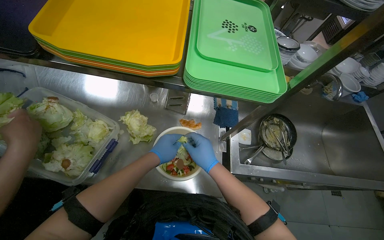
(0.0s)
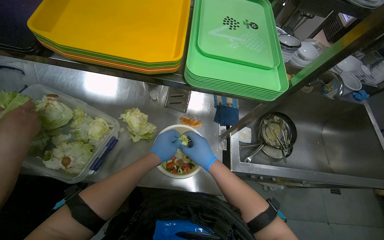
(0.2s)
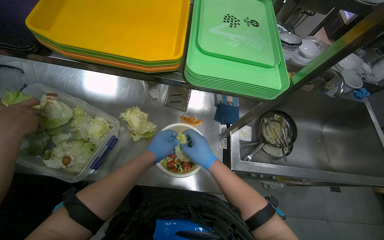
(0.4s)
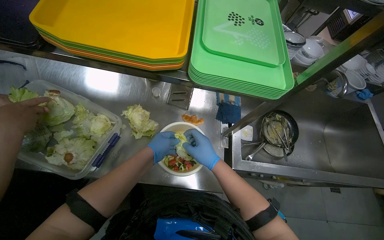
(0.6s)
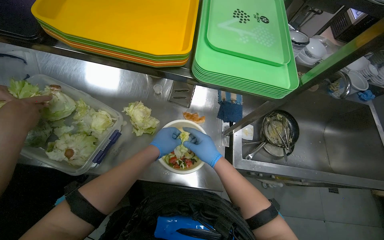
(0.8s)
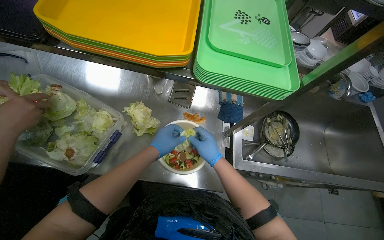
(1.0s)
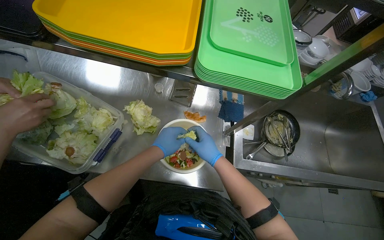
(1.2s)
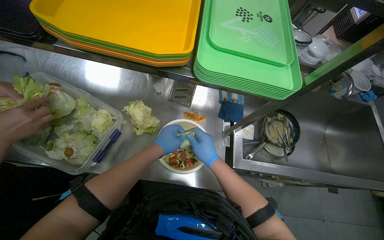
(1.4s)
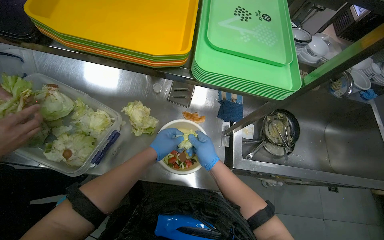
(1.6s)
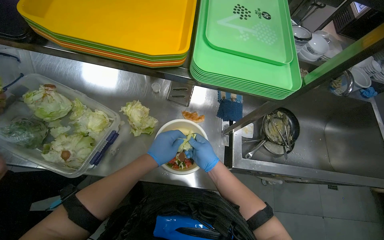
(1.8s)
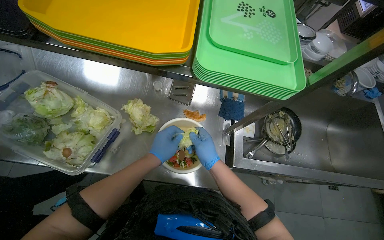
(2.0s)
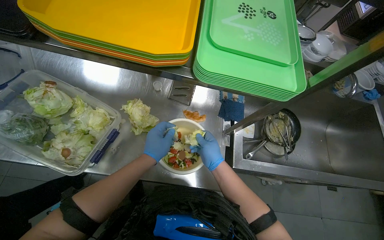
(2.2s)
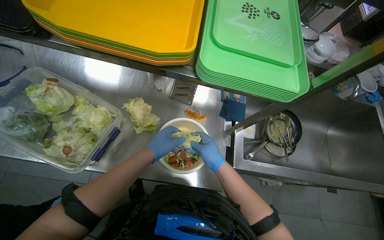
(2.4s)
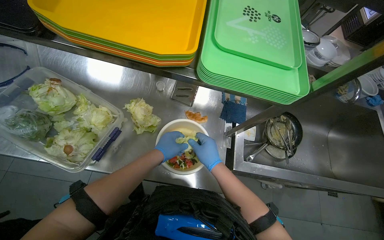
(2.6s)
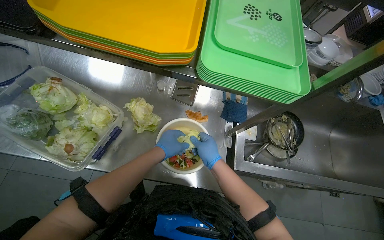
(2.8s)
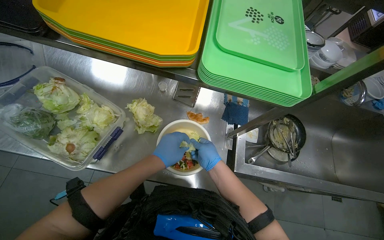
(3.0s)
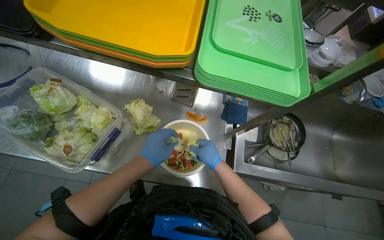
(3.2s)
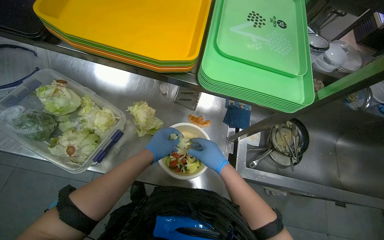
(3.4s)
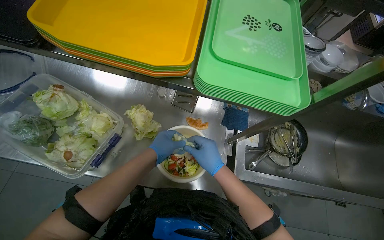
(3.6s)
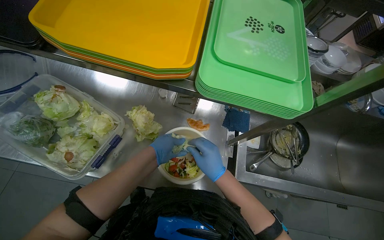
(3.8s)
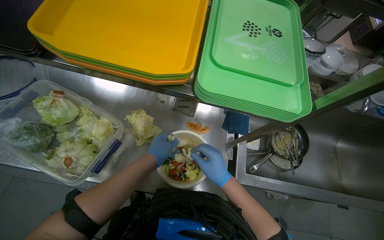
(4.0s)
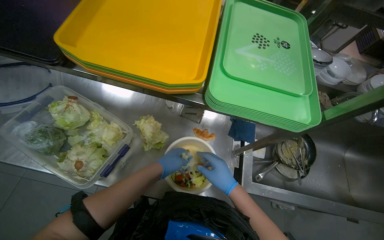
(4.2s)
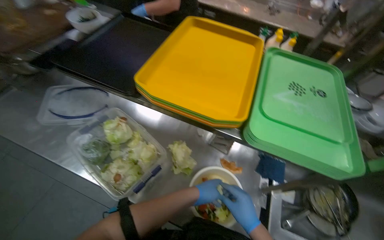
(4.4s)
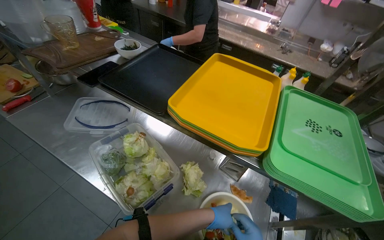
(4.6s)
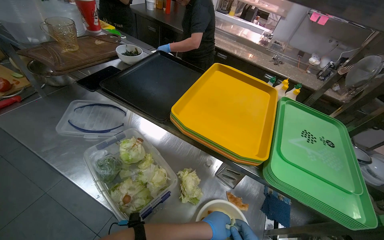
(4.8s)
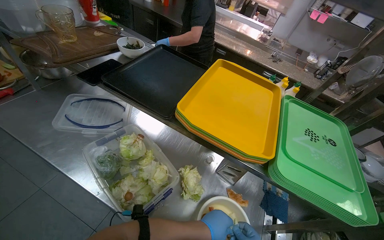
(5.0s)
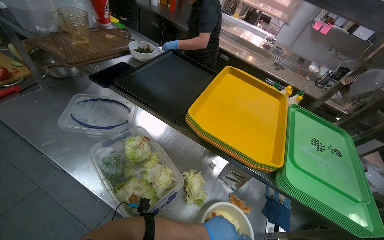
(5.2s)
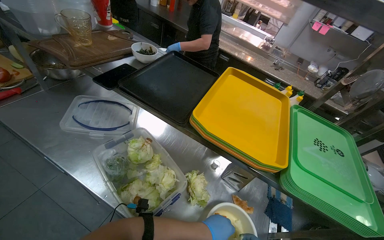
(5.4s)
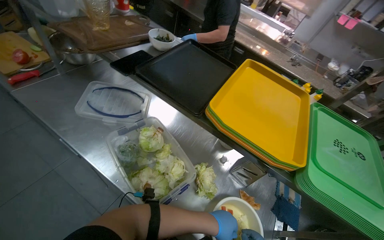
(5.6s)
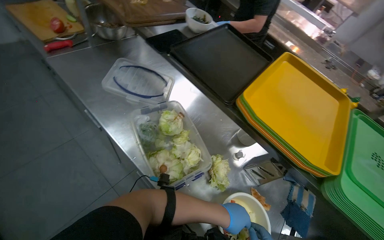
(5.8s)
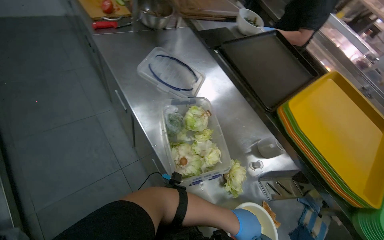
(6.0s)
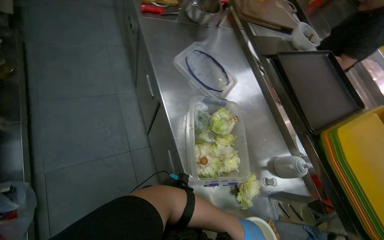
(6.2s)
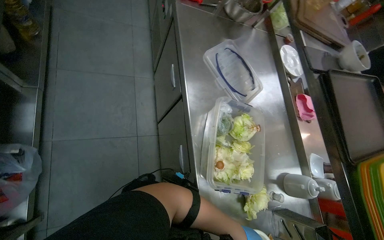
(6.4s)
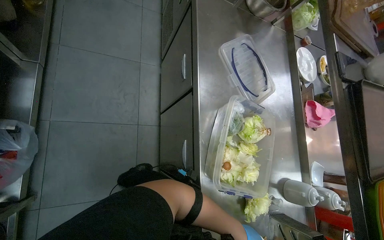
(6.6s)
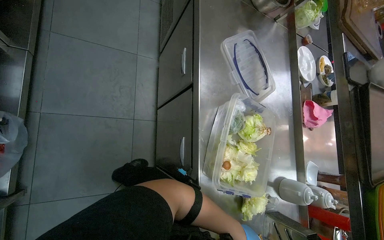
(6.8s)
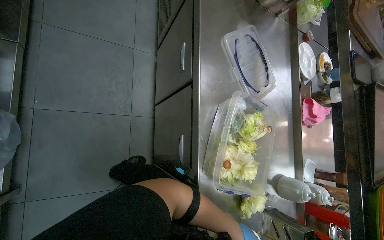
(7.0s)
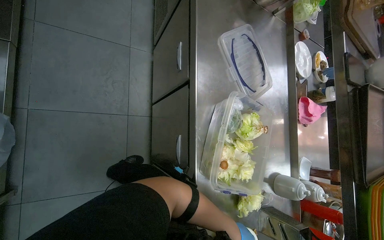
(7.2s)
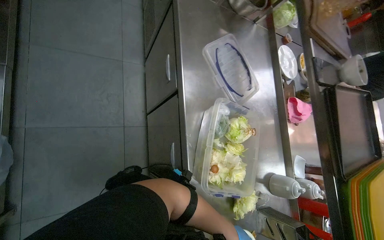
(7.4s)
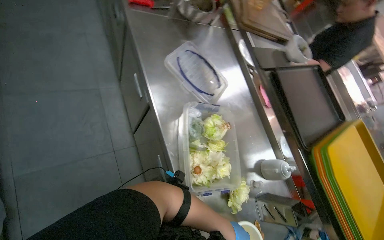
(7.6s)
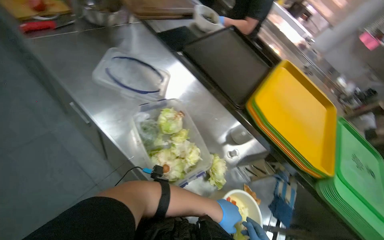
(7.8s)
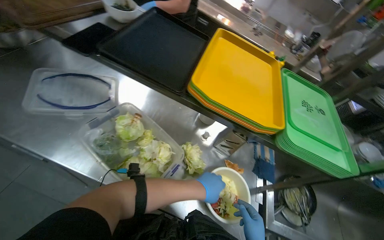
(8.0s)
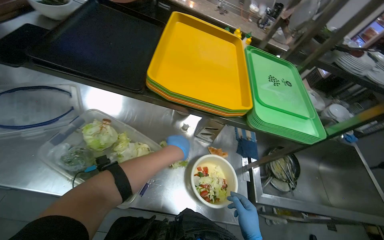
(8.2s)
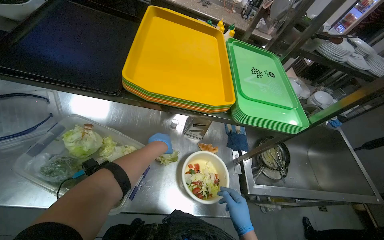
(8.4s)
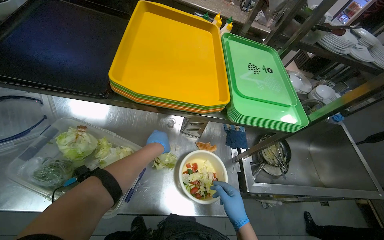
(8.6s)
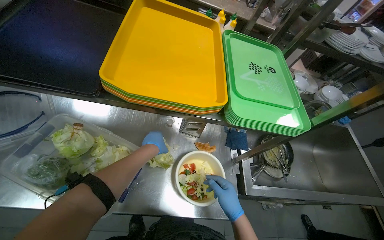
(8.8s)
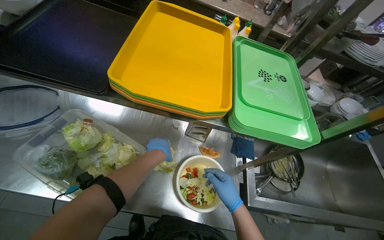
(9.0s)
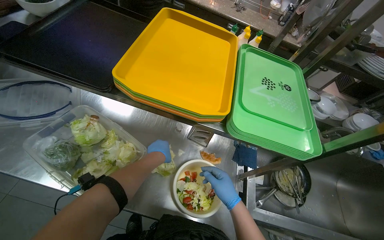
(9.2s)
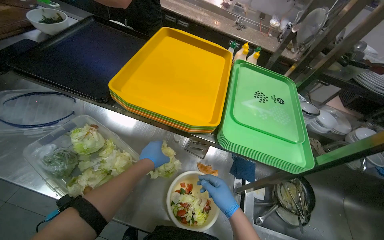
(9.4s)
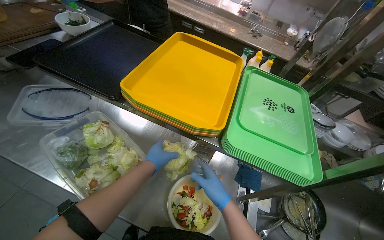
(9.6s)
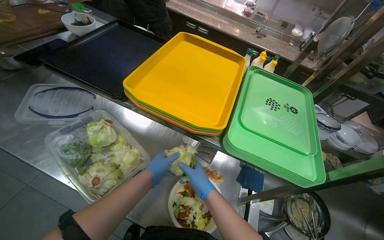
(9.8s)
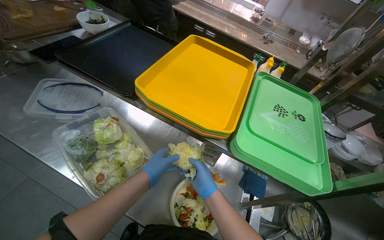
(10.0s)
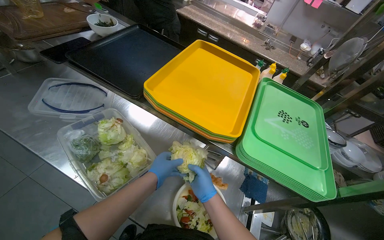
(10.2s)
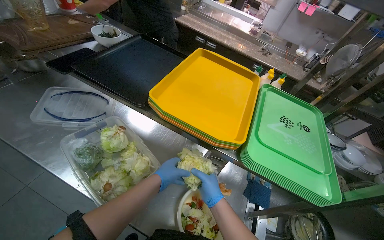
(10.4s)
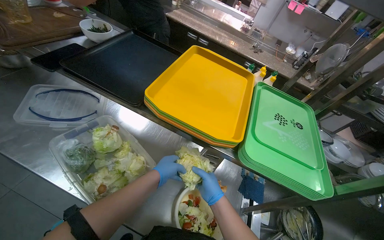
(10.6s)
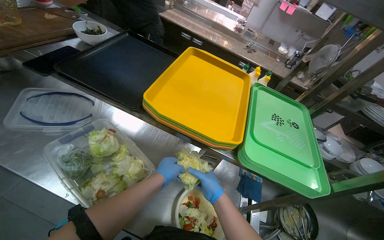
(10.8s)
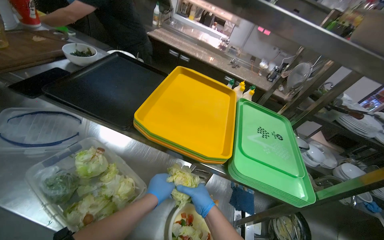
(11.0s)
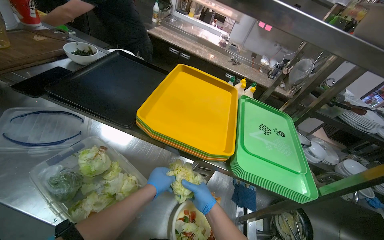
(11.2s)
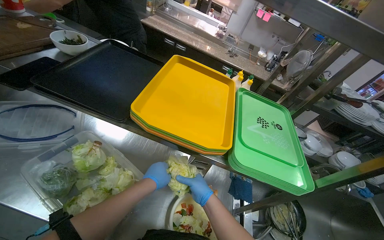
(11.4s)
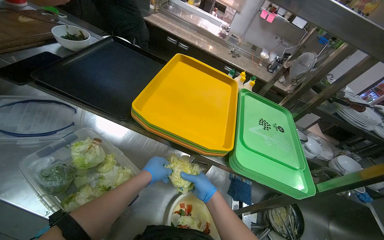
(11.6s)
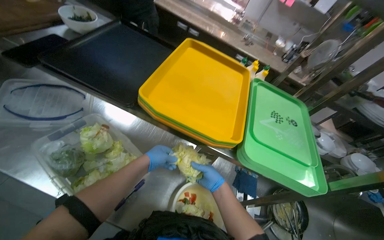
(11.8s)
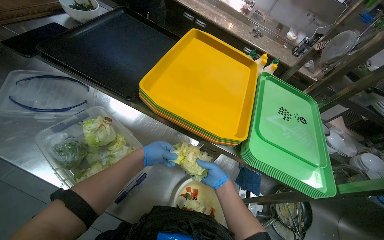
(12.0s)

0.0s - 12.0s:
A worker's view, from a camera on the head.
Job: preparing food.
The whole recording: Preparing salad in bowl. The worker adds lettuce and dressing to a bowl of salad.
0.0s - 3.0s: The hands stay close to where they were, moving slightly.
3.0s - 4.4s: The camera pitches upward, by some 15 degrees. The left hand shifts about 10 cm farther from the camera. Meanwhile the right hand travels nearer to the camera by approximately 10 cm.
4.4s - 6.0s: The scene rotates clockwise by about 35 degrees.
7.6s - 9.0s: The head rotates approximately 55 degrees to the right. The wearer looks approximately 15 degrees further downward.
9.0s - 10.4s: The wearer looks approximately 10 degrees further upward.
10.4s - 12.0s: The hands both shift farther from the camera by some 10 cm.

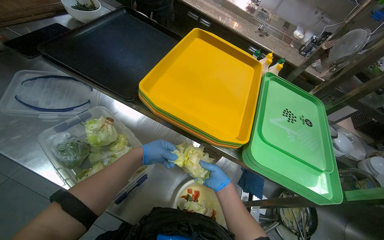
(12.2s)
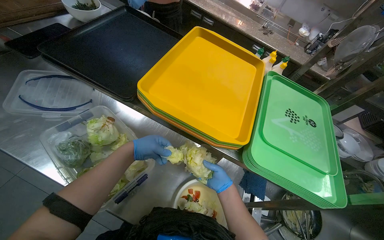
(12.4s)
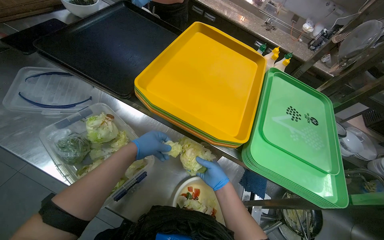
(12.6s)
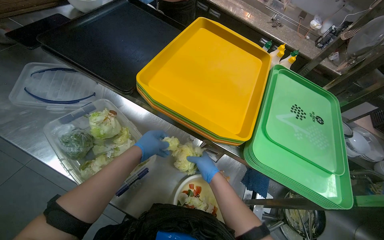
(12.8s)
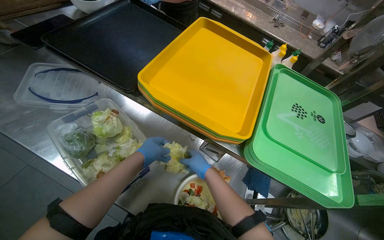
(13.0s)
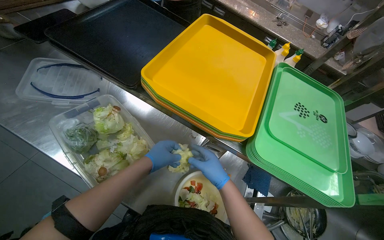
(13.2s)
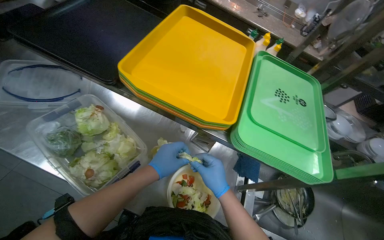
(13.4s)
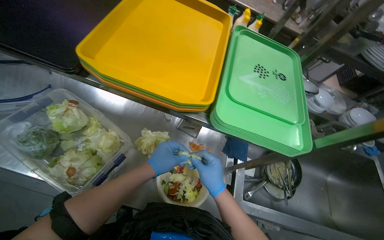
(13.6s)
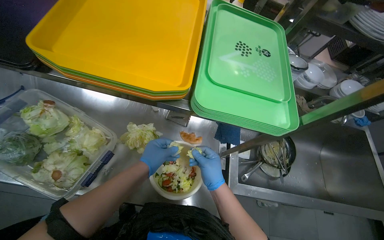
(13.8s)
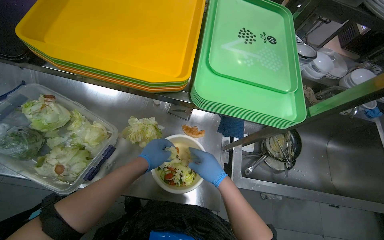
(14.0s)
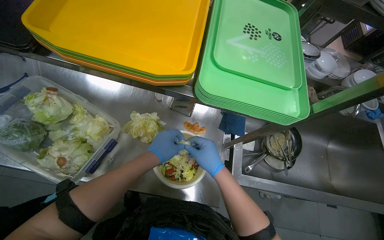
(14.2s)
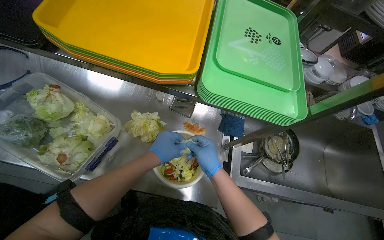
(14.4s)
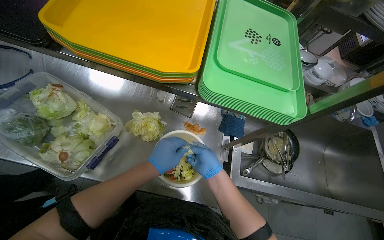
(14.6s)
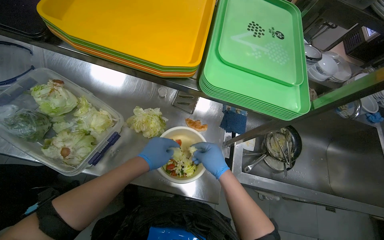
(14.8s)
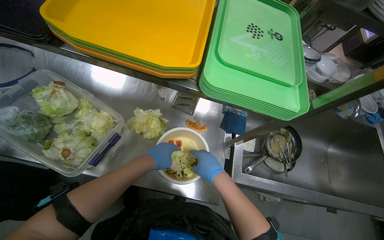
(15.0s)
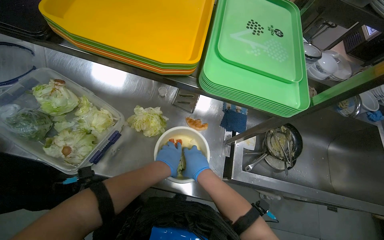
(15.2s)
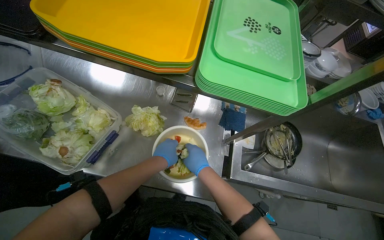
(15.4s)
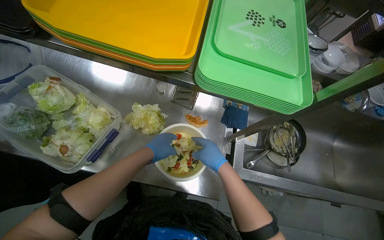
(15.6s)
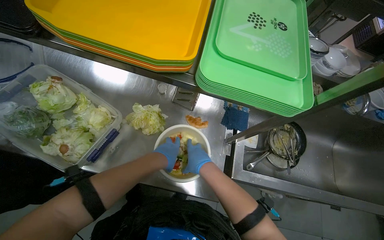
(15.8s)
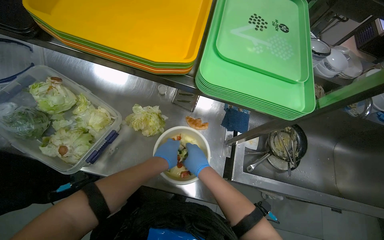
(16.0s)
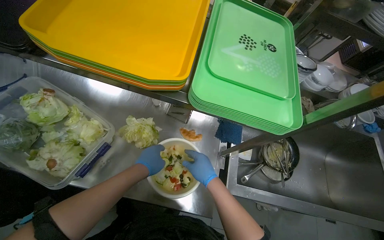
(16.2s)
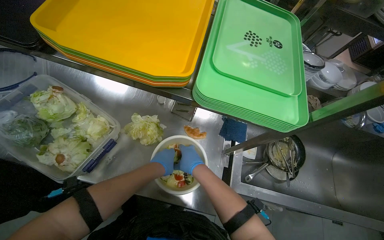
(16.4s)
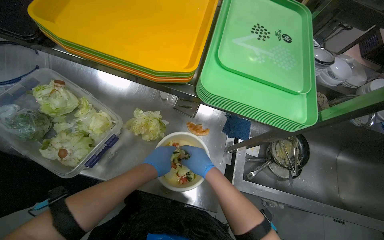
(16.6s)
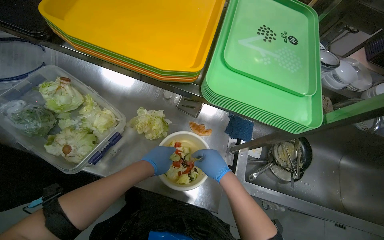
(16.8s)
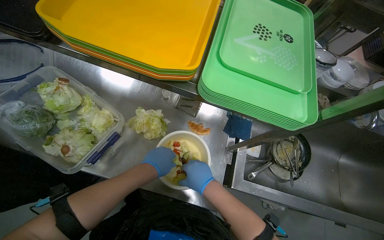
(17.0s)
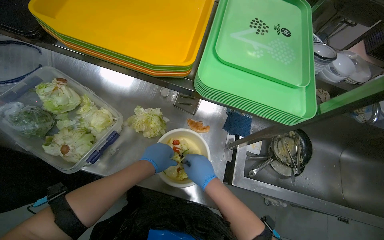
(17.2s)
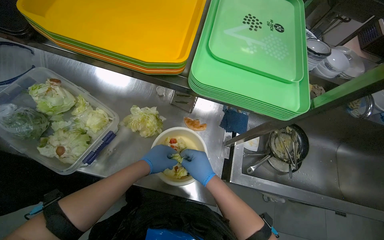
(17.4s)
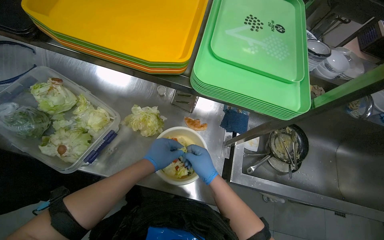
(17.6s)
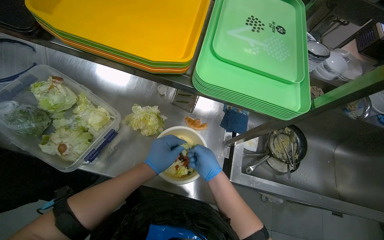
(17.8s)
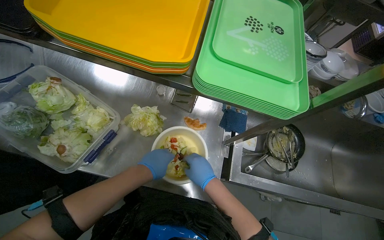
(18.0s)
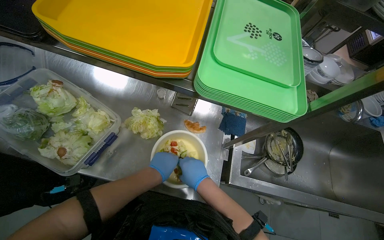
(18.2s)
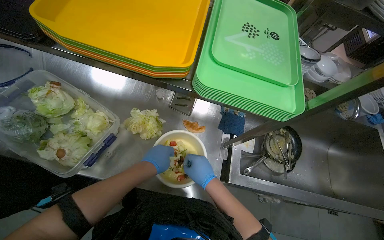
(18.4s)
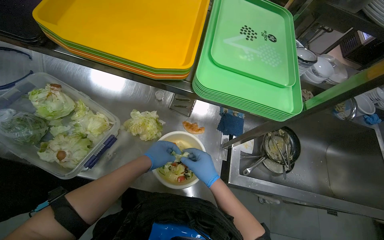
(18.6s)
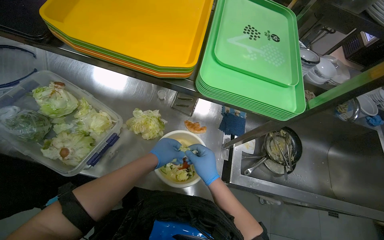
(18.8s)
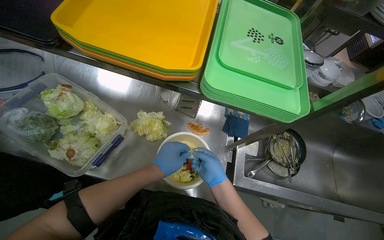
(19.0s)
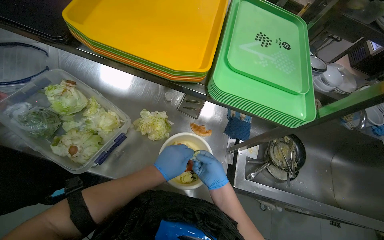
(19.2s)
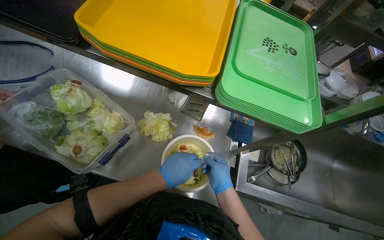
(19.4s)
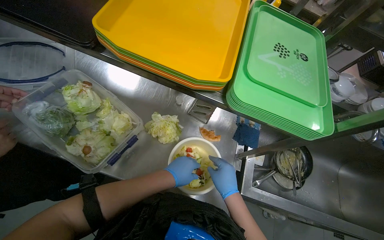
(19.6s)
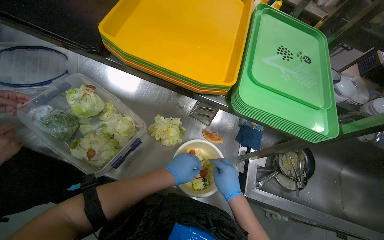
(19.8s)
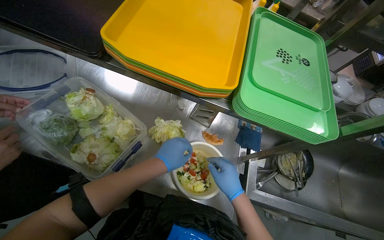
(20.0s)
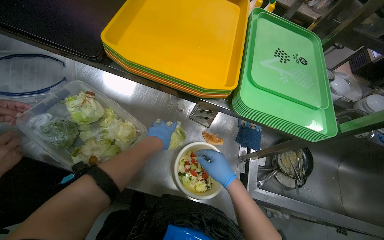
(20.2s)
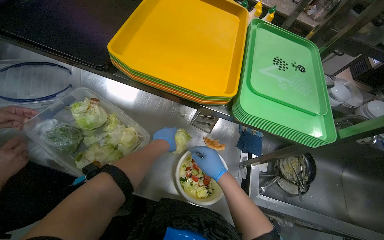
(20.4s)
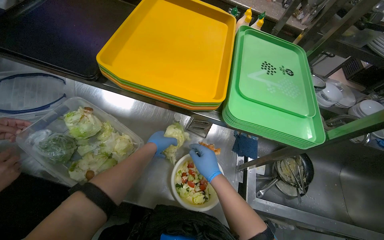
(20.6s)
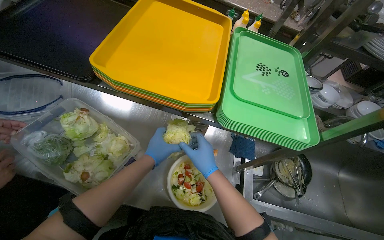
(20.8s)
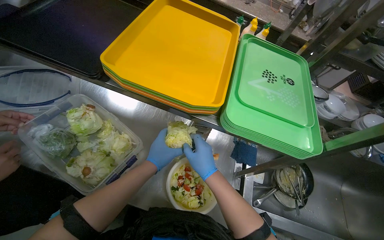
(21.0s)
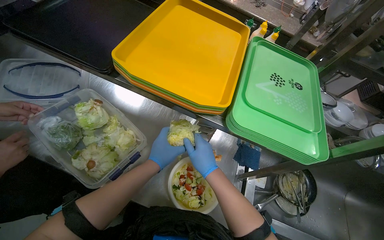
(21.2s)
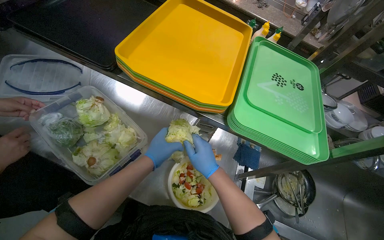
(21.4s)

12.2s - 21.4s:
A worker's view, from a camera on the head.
Job: preparing food.
The whole recording: Preparing salad in bowl. The worker adds lettuce and dressing to a bowl of salad.
12.2s - 13.8s: The wearer looks approximately 15 degrees further downward. The right hand goes roughly 20 cm nearer to the camera.
13.8s - 16.8s: The hands work in one place, with small movements.
16.8s - 19.8s: The hands work in one place, with small movements.
19.8s - 21.4s: The right hand moves up the picture, about 10 cm.
